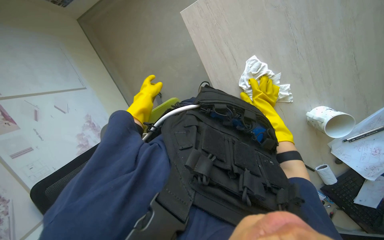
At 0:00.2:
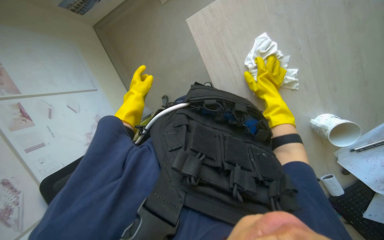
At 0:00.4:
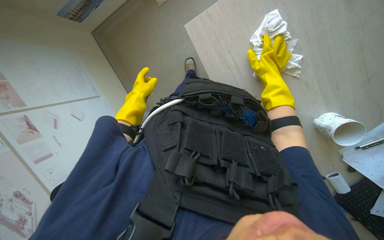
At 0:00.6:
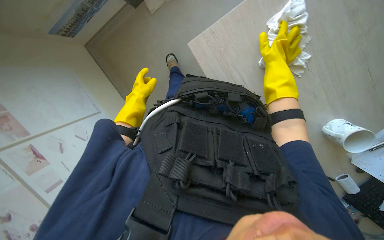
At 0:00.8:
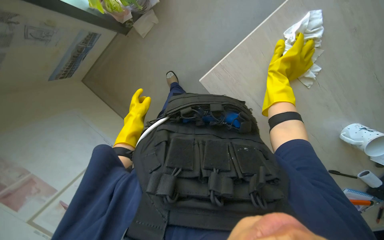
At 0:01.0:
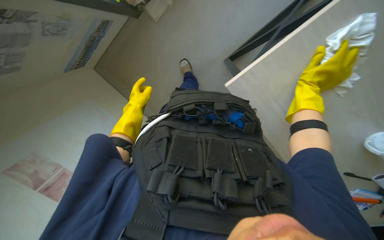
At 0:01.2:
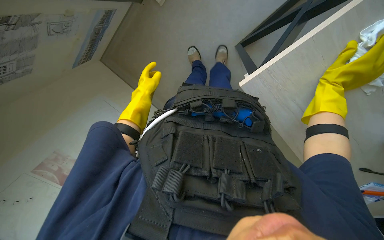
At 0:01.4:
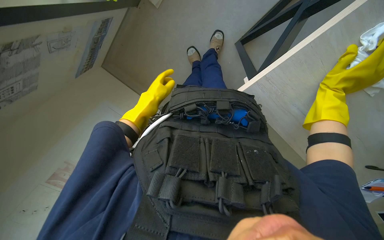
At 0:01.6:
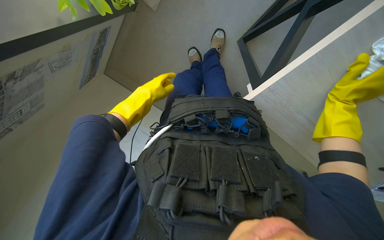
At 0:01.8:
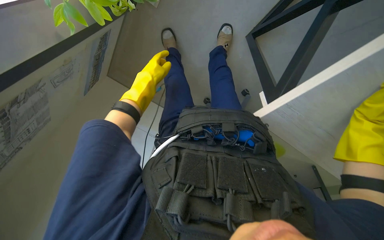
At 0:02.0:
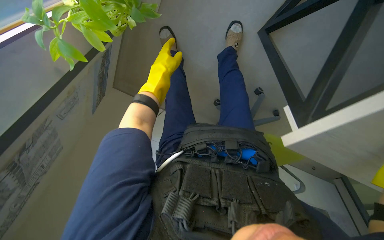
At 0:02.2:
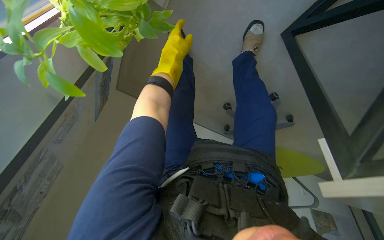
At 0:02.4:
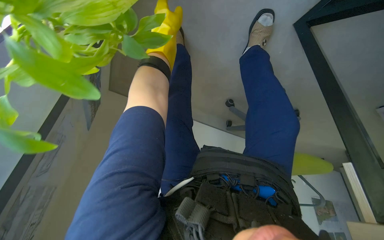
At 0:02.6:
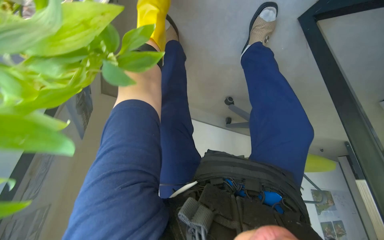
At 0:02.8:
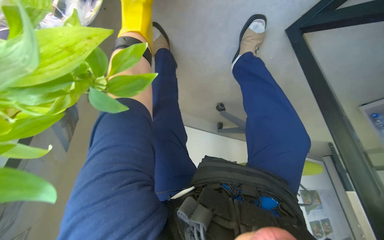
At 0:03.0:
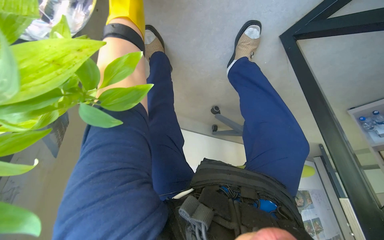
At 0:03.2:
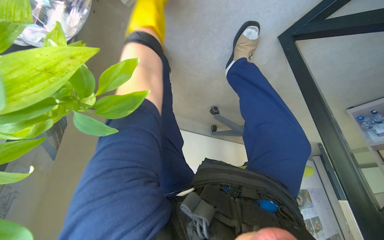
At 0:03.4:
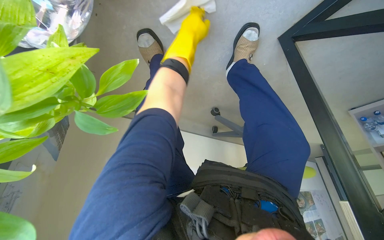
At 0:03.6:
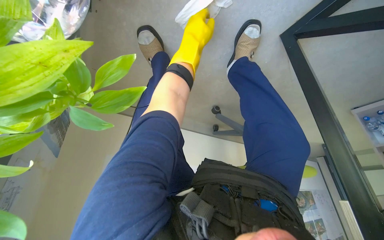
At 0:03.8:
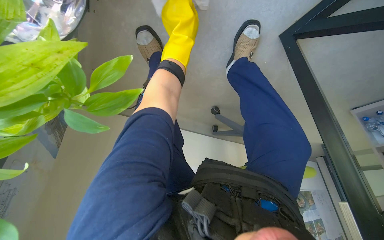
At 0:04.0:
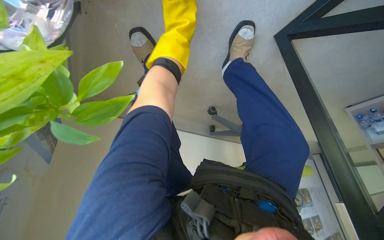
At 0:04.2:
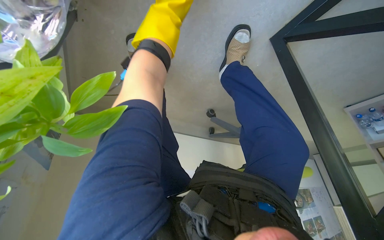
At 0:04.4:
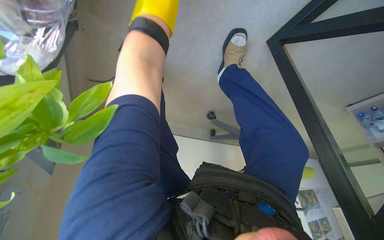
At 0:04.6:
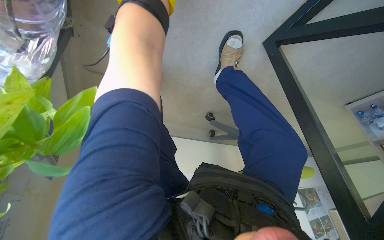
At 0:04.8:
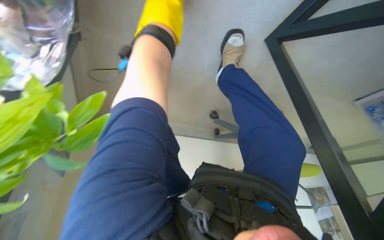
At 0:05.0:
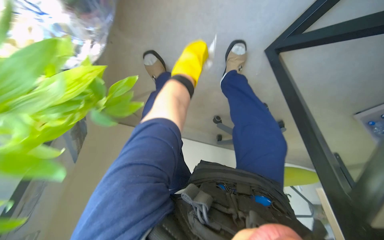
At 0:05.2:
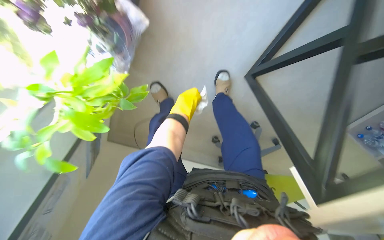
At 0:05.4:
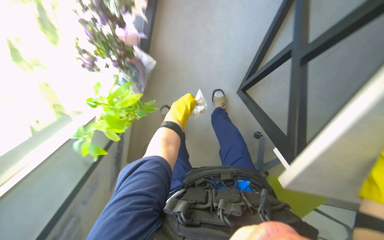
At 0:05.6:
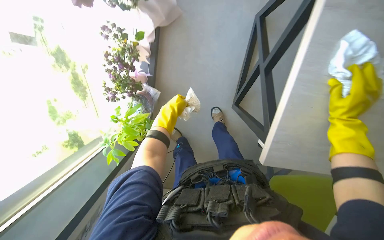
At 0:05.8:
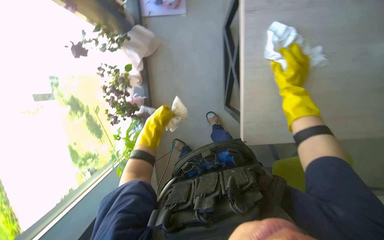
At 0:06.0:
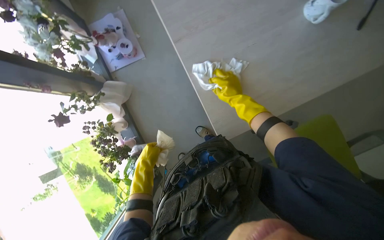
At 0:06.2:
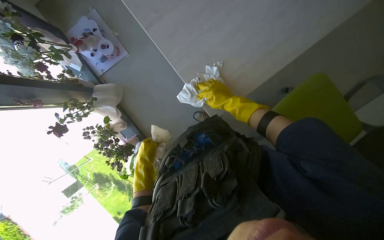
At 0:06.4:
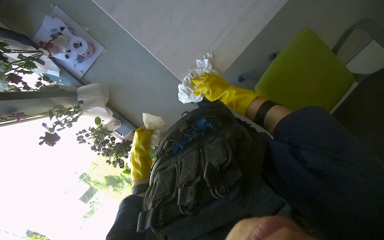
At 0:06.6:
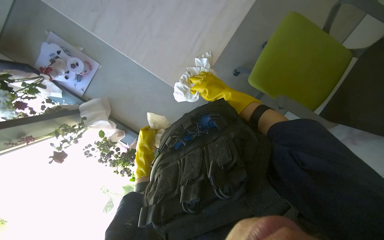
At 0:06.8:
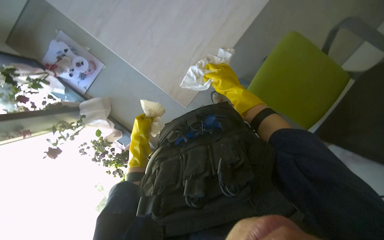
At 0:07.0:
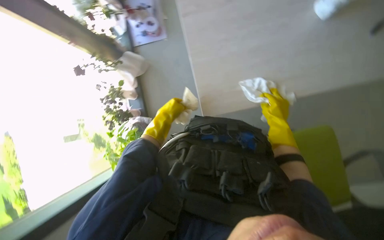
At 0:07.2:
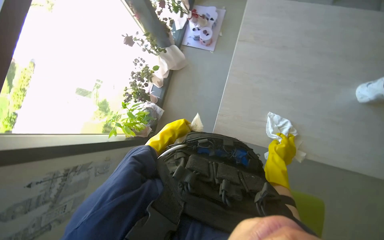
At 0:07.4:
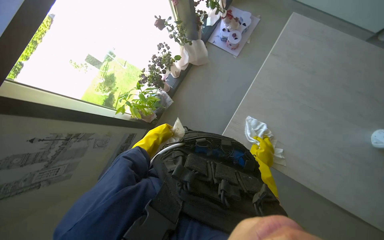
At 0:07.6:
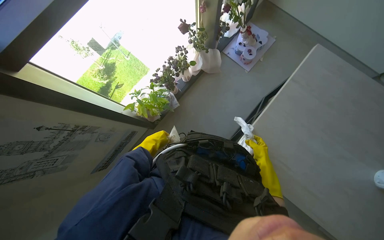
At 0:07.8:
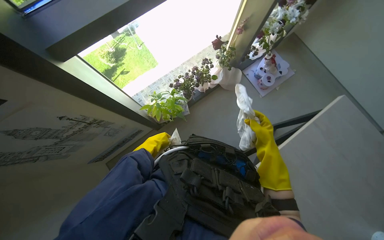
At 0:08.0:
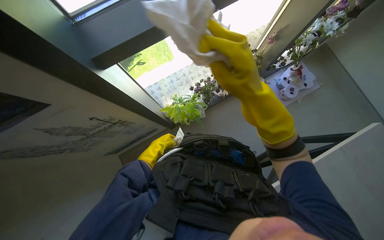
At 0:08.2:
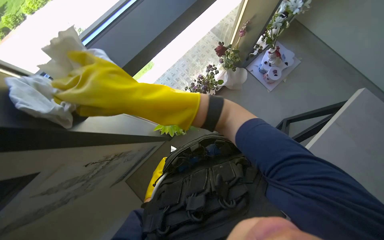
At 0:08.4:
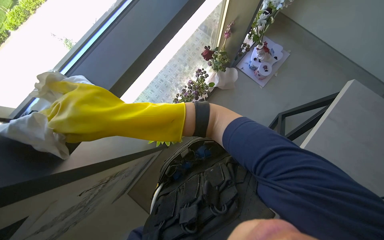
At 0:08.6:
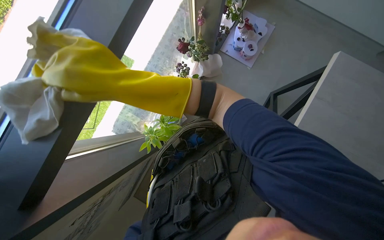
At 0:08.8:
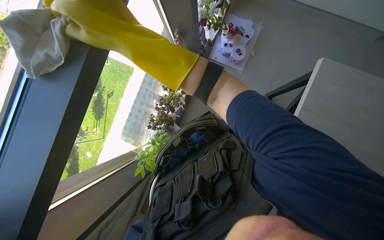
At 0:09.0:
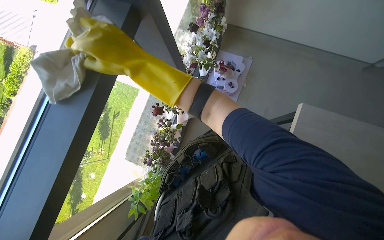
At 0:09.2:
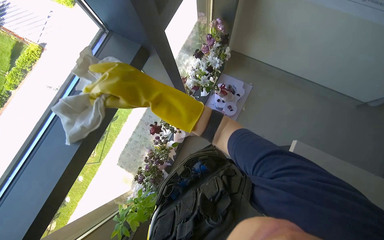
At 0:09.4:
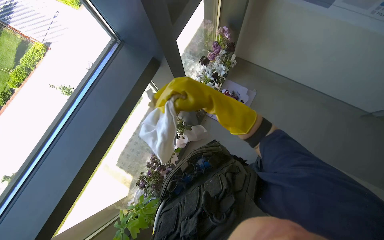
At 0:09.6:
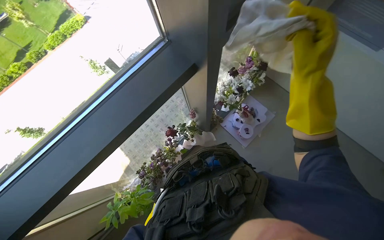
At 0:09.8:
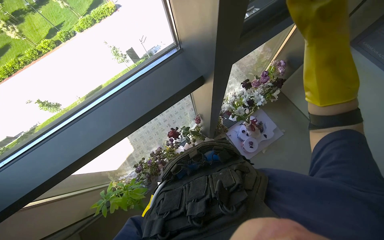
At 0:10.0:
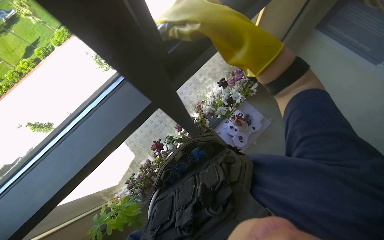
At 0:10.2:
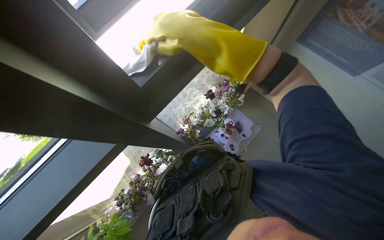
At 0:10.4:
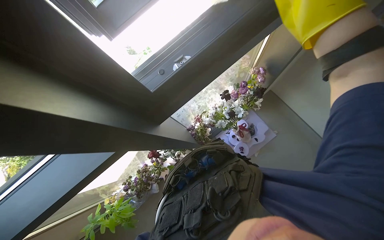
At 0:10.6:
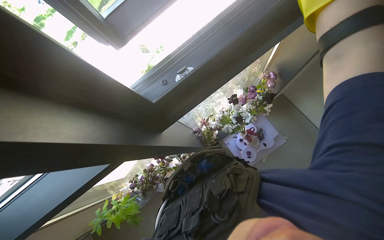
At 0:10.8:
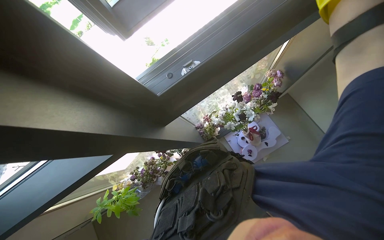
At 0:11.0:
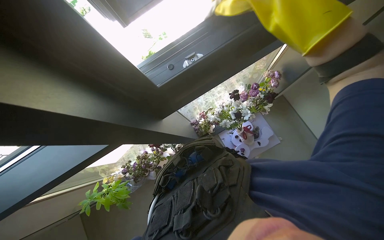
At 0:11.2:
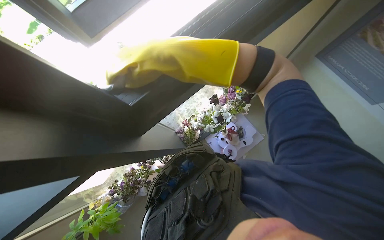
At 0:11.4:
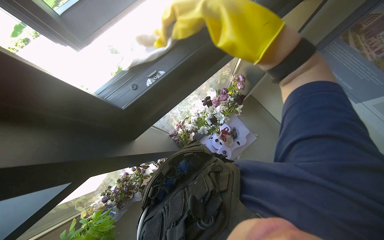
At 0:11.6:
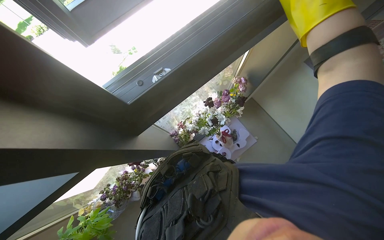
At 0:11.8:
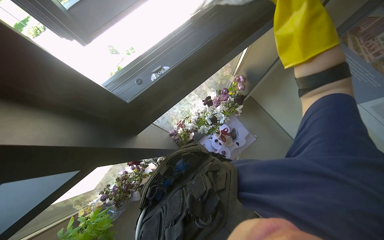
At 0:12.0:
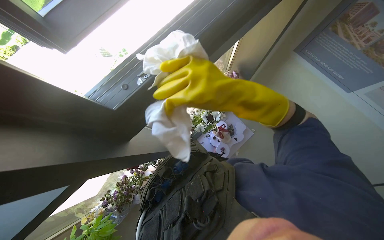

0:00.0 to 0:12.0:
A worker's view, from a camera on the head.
Job: wiping surfaces.
The whole recording: Wiping office surfaces. The worker prepares a cloth and wipes down a desk, chair, and window sill.
0:00.0 to 0:01.6: The camera is carried roughly 50 cm. The view tilts approximately 20 degrees downward.
0:01.6 to 0:03.0: The camera travels about 50 cm.
0:04.4 to 0:06.0: The wearer moves roughly 90 cm. The camera sweeps to the left, by roughly 20 degrees. The view tips upward by some 55 degrees. Everything in view rotates about 45 degrees counterclockwise.
0:06.0 to 0:07.6: The scene rotates clockwise by roughly 60 degrees.
0:07.6 to 0:09.0: The camera is carried some 70 cm.
0:09.0 to 0:10.4: The scene rotates clockwise by roughly 30 degrees.

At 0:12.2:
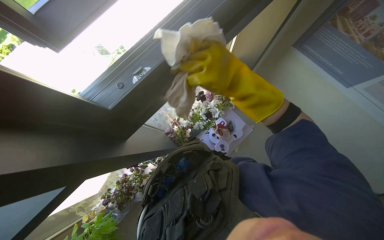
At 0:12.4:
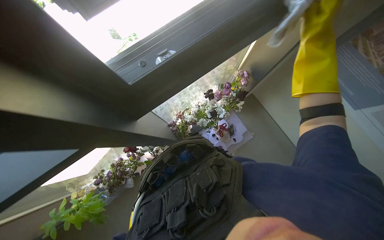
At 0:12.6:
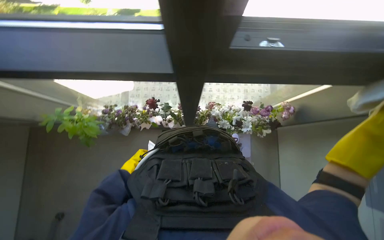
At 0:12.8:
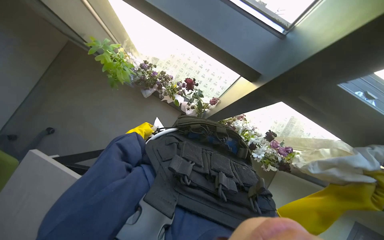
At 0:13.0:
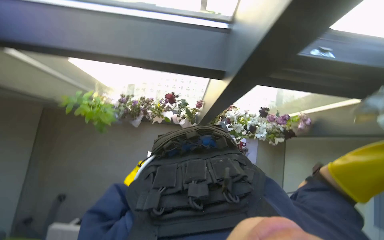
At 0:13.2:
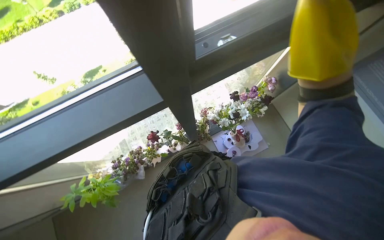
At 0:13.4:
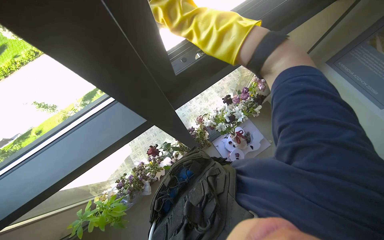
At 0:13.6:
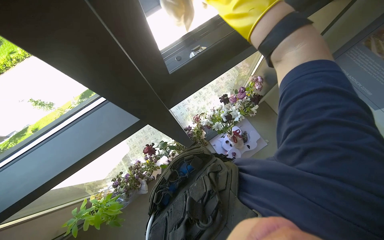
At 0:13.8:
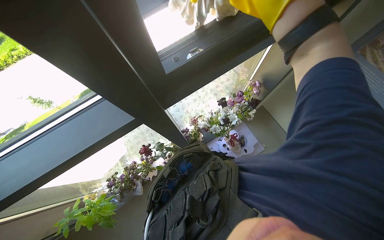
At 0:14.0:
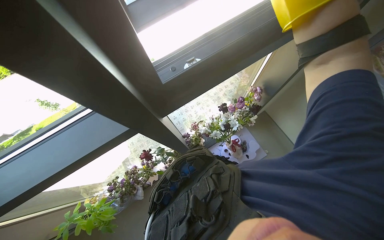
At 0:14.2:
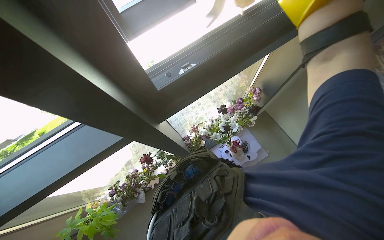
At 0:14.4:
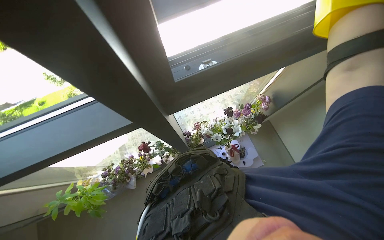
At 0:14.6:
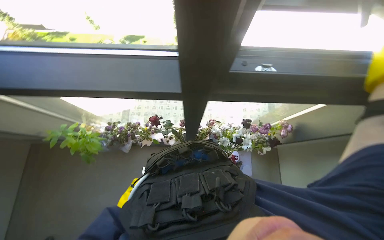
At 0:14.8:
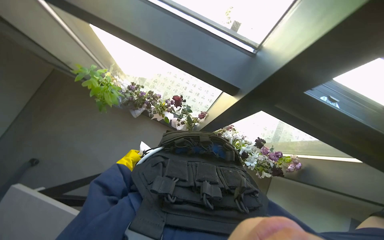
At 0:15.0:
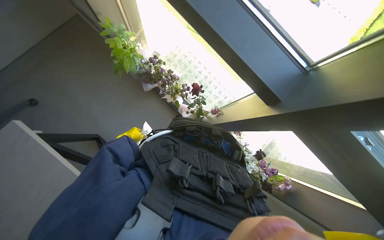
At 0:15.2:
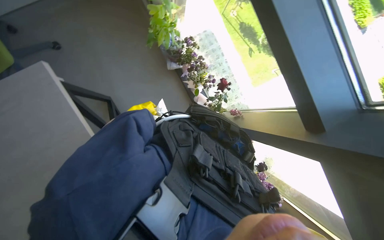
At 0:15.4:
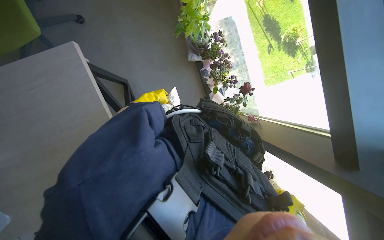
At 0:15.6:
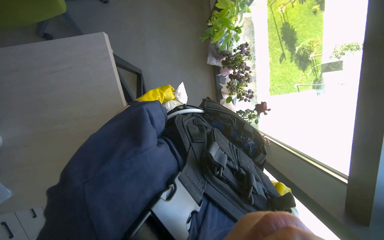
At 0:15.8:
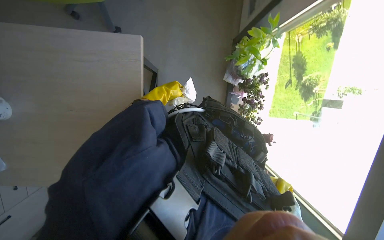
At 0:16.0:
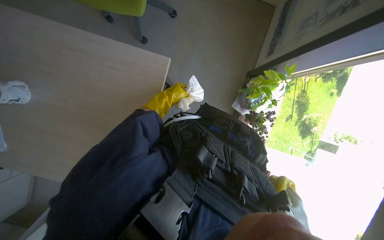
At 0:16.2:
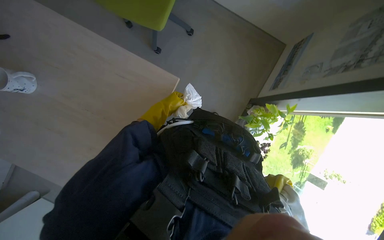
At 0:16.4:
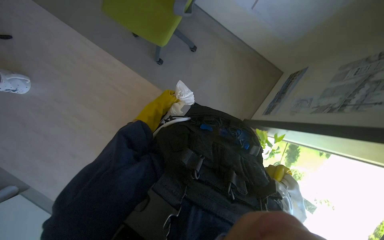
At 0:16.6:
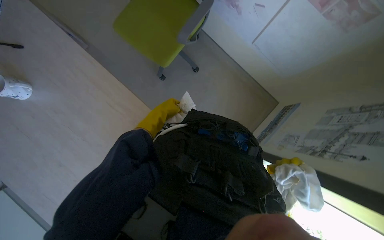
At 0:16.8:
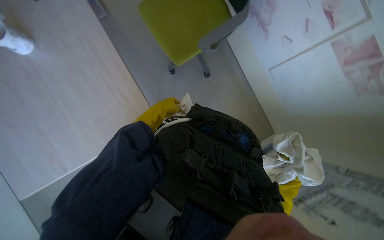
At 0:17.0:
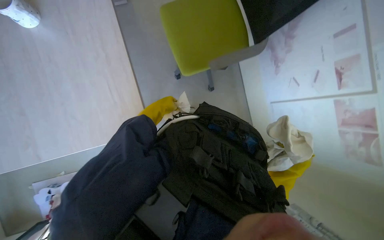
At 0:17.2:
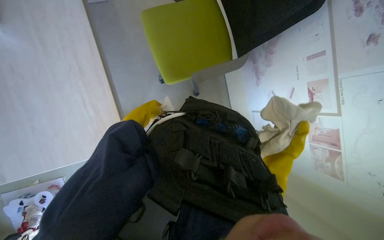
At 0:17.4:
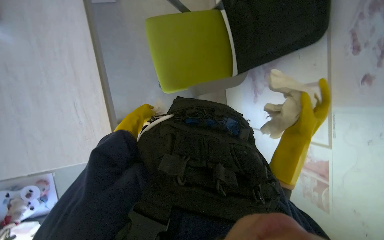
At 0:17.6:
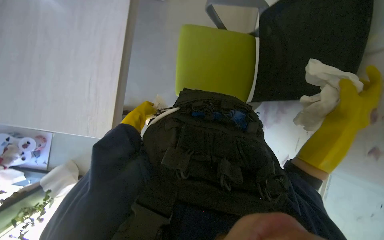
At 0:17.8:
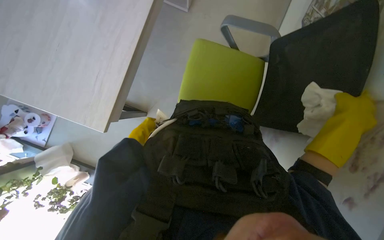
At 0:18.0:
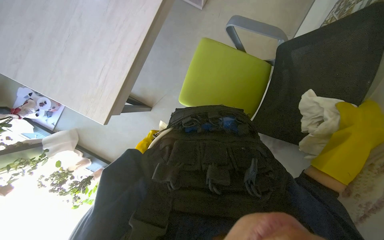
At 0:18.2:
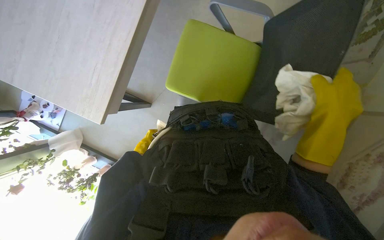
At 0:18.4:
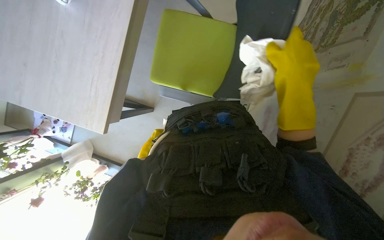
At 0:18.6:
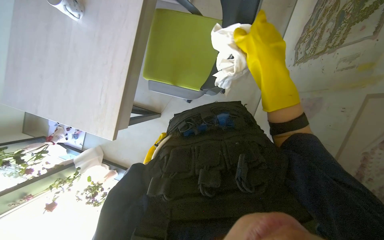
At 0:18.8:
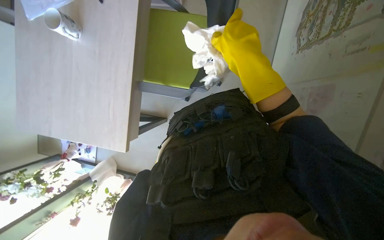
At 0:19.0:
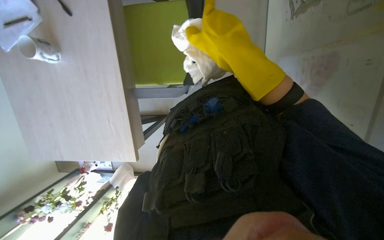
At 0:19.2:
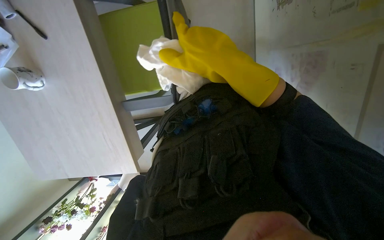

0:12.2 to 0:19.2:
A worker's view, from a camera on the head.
Job: wiping surfaces.
The whole recording: Wiping office surfaces. The worker prepares a cloth and wipes down a desk, chair, and window sill.
0:13.6 to 0:15.0: Everything in view rotates roughly 80 degrees clockwise.
0:15.0 to 0:16.4: The camera travels approximately 40 cm. The scene rotates clockwise by about 85 degrees.
0:16.4 to 0:17.8: The view pans to the right by some 15 degrees. The view tips upward by roughly 15 degrees. Everything in view rotates some 60 degrees clockwise.
0:17.8 to 0:19.2: The wearer looks approximately 15 degrees further downward. The scene turns some 40 degrees counterclockwise in the picture.
